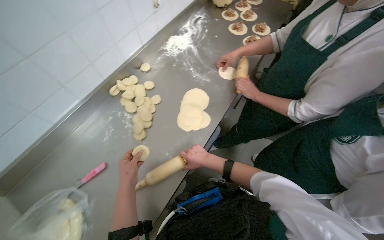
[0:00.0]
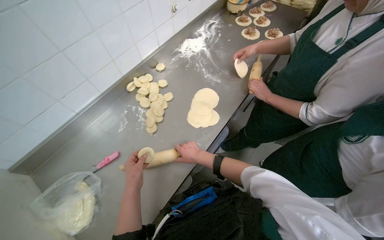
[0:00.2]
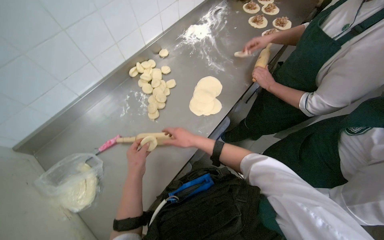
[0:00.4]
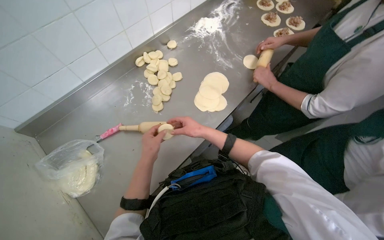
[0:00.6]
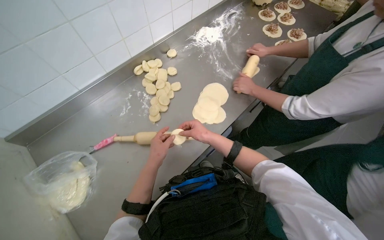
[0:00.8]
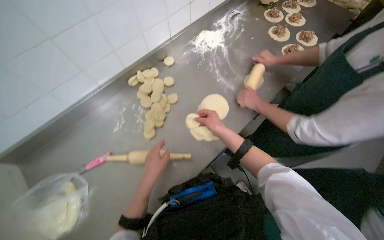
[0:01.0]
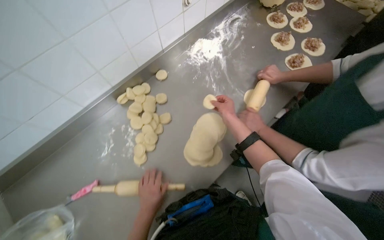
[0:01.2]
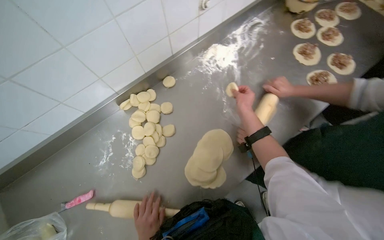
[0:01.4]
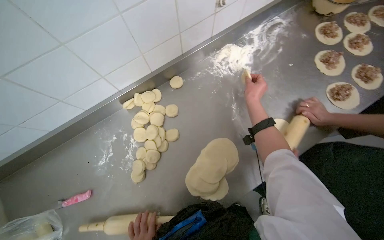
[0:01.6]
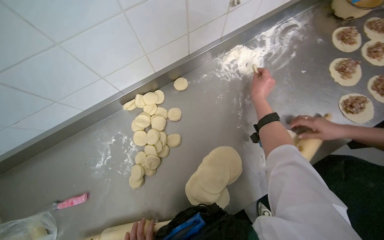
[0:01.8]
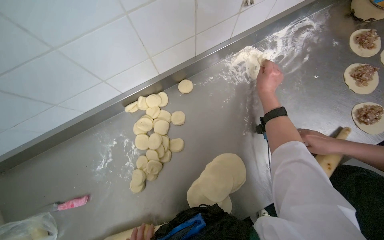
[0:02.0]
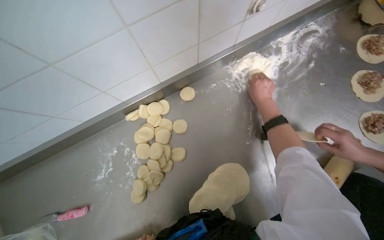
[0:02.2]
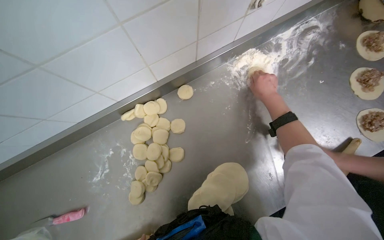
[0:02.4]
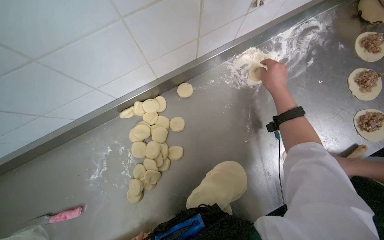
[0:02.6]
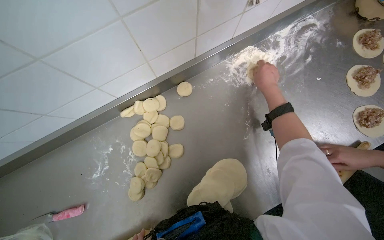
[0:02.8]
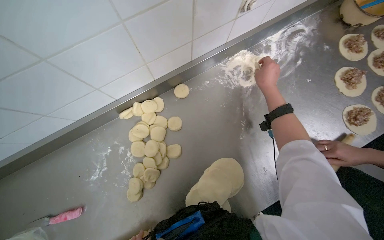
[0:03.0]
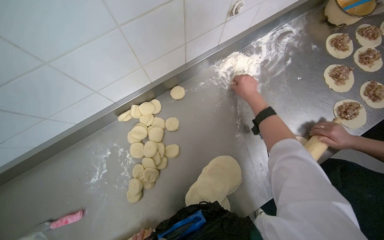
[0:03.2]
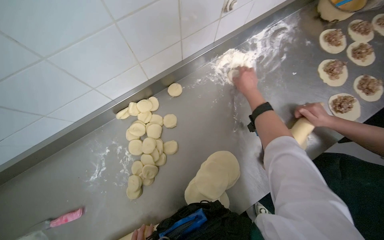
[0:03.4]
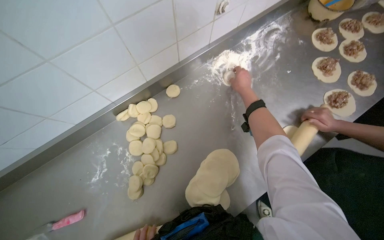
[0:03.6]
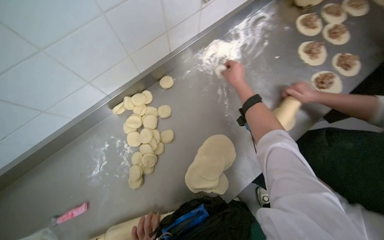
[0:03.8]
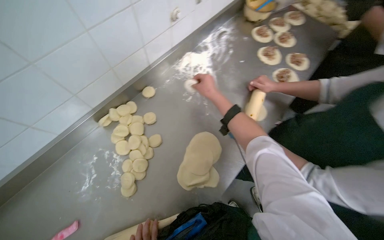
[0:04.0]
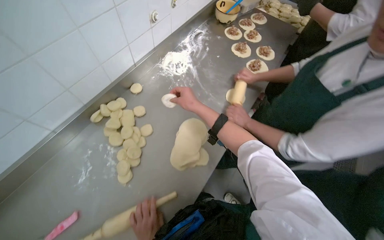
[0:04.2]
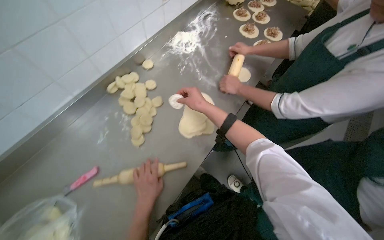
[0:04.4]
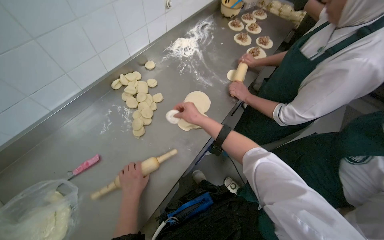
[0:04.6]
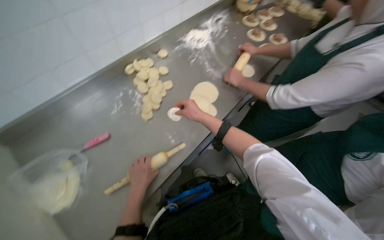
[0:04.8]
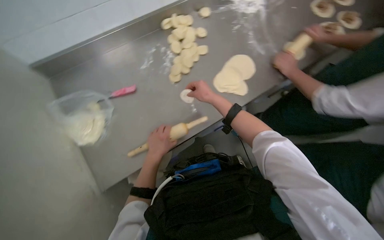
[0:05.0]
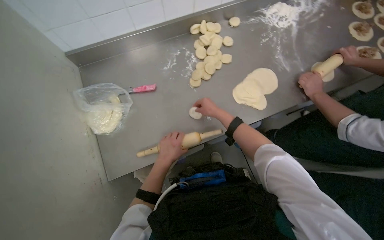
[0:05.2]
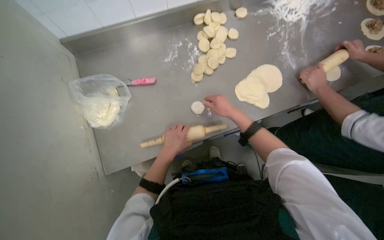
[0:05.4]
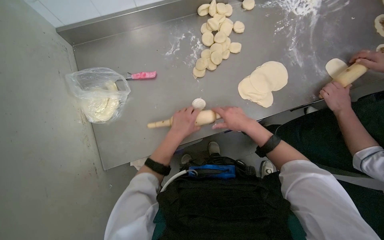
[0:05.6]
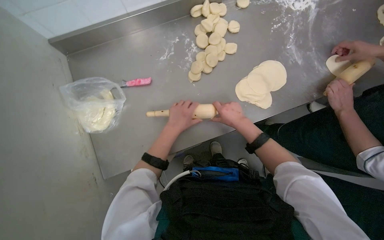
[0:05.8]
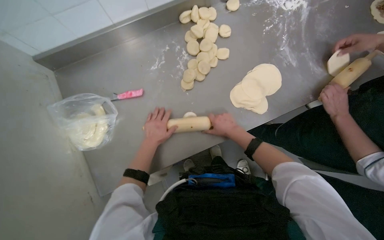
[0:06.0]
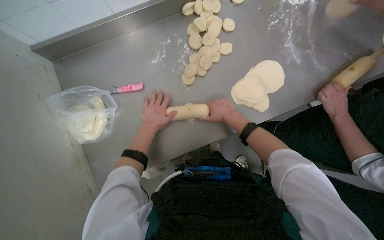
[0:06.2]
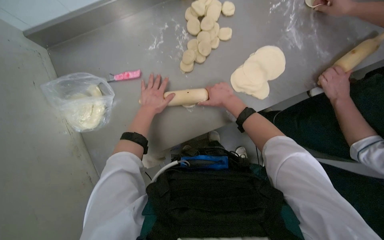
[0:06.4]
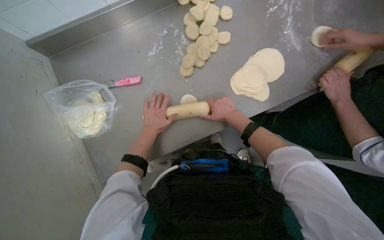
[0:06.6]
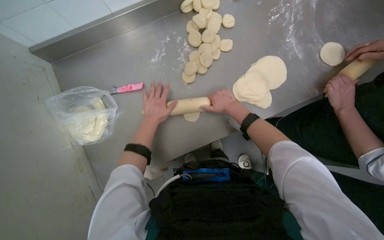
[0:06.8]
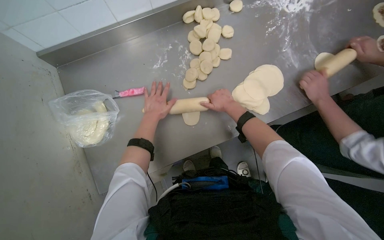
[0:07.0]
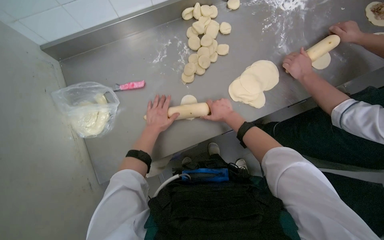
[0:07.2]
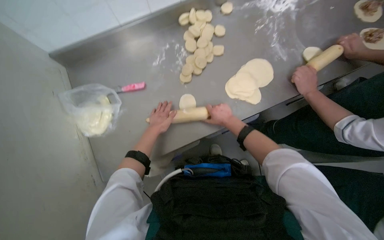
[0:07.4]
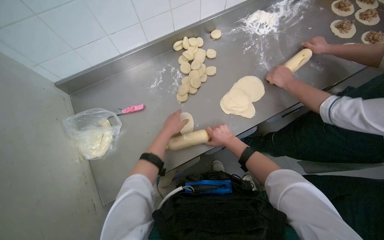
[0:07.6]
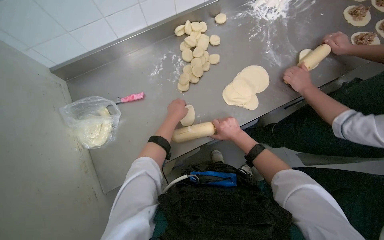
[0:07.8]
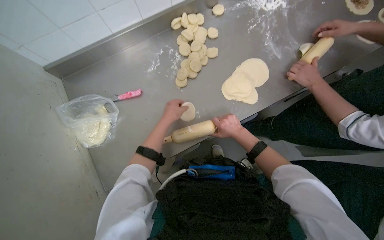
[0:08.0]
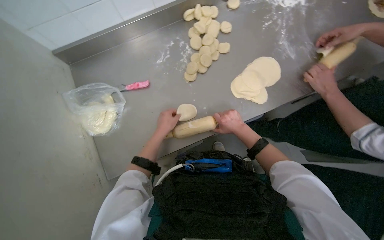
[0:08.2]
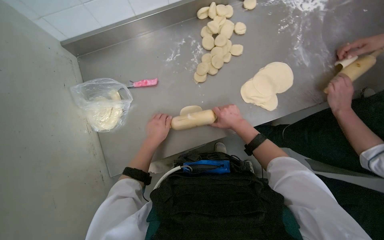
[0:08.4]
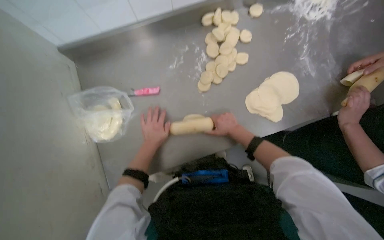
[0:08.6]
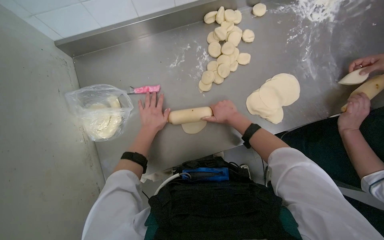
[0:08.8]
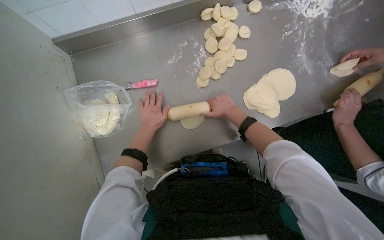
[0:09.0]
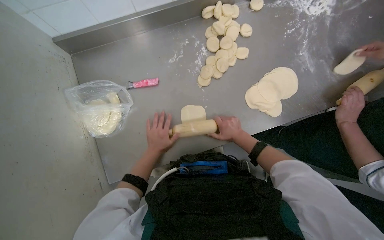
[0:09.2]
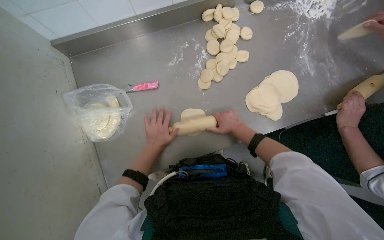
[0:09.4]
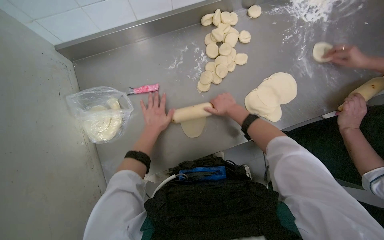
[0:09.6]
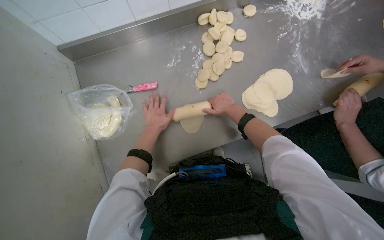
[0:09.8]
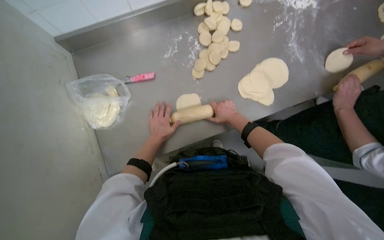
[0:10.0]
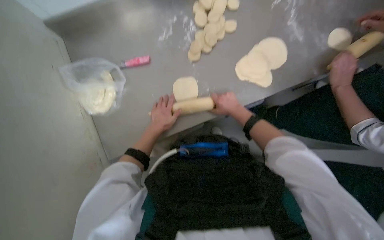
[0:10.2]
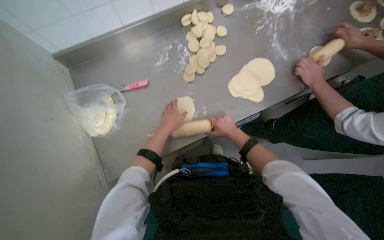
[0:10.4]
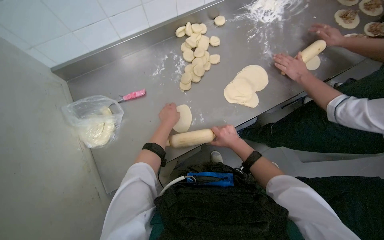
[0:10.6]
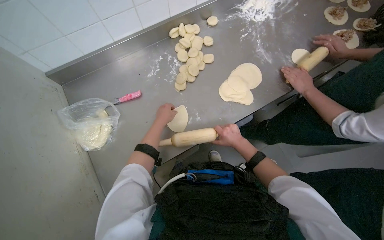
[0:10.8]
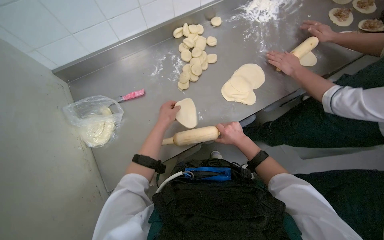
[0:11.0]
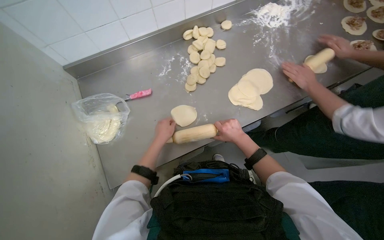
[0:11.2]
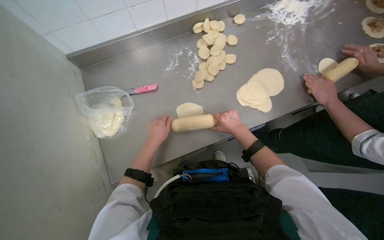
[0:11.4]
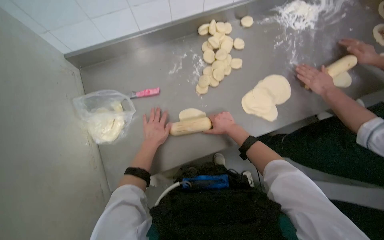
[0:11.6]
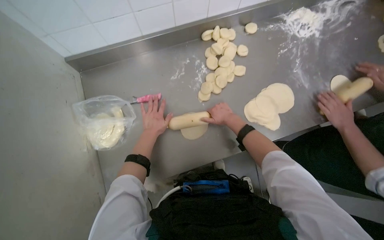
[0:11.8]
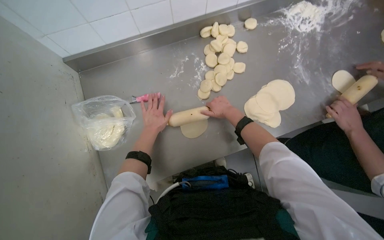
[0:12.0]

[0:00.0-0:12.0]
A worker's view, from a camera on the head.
Job: preparing food.
The whole recording: Rolling dough pieces with rolling pin. The worker rolls small pieces of dough into flat circles using a rolling pin on a metal counter.
0:00.0 to 0:01.6: The head travels approximately 40 cm.
0:01.6 to 0:03.0: The right hand shifts approximately 15 cm up the picture.
0:03.0 to 0:04.4: The camera is carried about 40 cm. The wearer looks some 15 degrees further upward.
0:04.4 to 0:06.0: The head turns to the left by some 30 degrees. The camera pitches downward, by some 10 degrees.
0:07.6 to 0:09.0: The left hand heads to the left, covering approximately 15 cm. Meanwhile the right hand moves up the picture, about 10 cm.
0:09.0 to 0:10.4: The left hand shifts approximately 10 cm to the right; the right hand swings up and down the picture, some 10 cm each way, with 2 reversals.
0:10.4 to 0:12.0: The right hand travels up the picture by about 20 cm. The left hand travels to the left by approximately 10 cm.

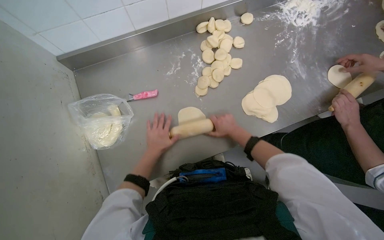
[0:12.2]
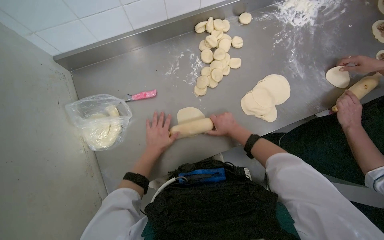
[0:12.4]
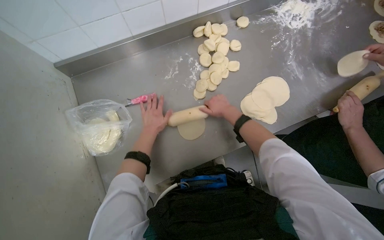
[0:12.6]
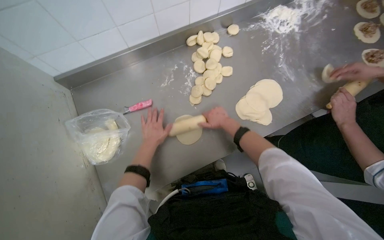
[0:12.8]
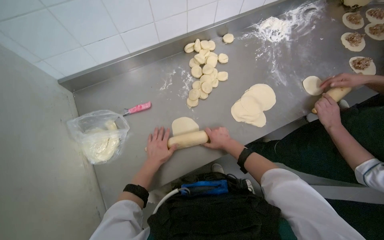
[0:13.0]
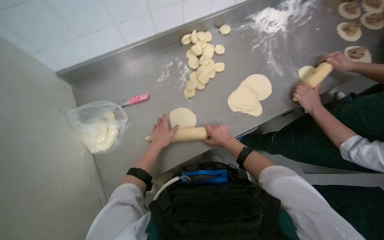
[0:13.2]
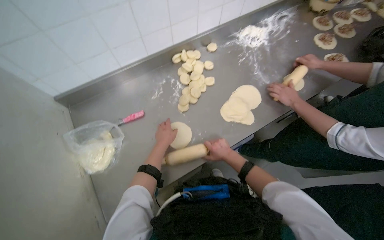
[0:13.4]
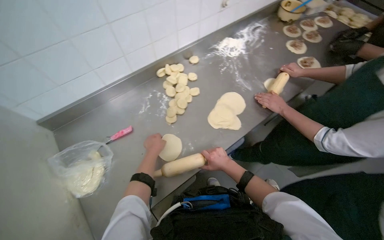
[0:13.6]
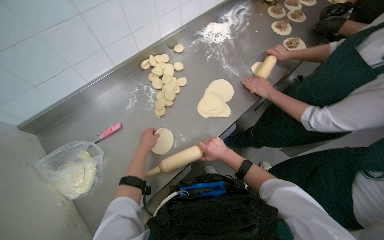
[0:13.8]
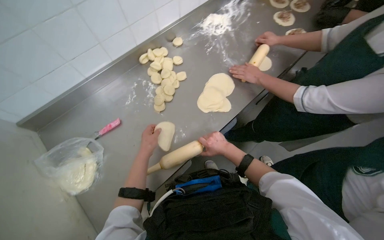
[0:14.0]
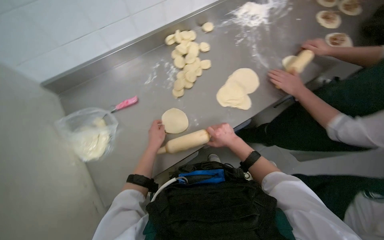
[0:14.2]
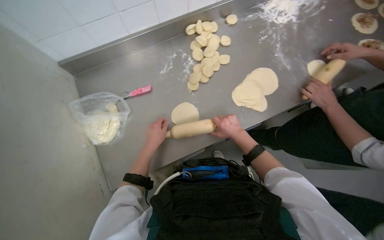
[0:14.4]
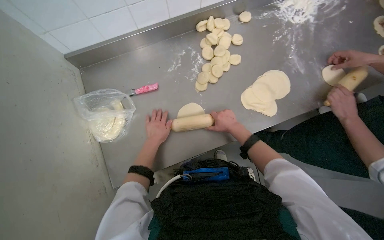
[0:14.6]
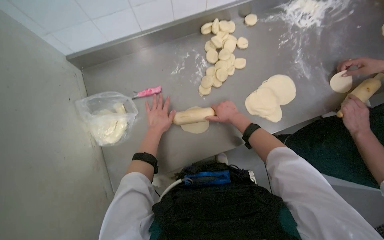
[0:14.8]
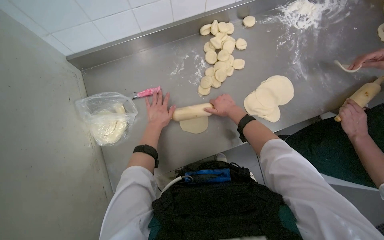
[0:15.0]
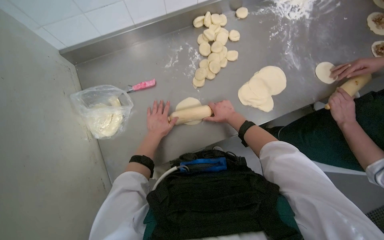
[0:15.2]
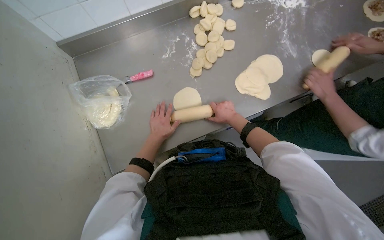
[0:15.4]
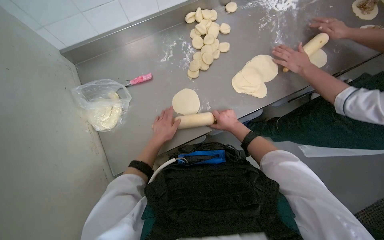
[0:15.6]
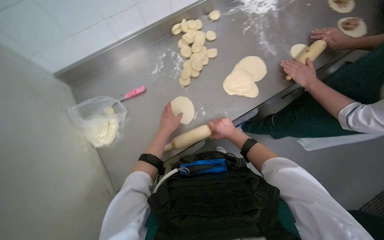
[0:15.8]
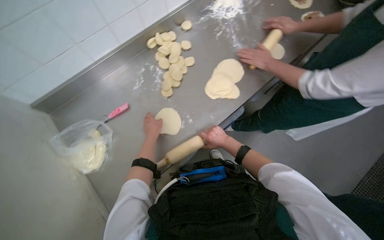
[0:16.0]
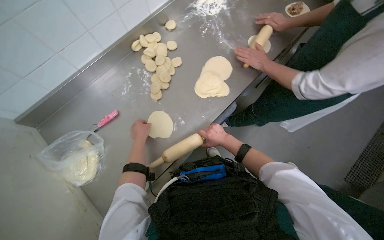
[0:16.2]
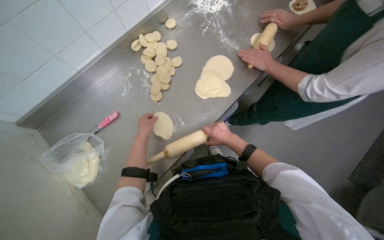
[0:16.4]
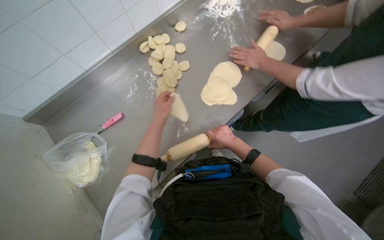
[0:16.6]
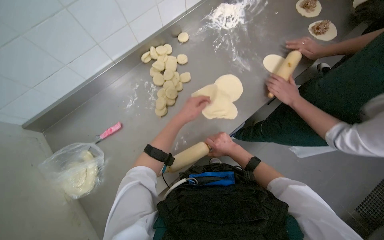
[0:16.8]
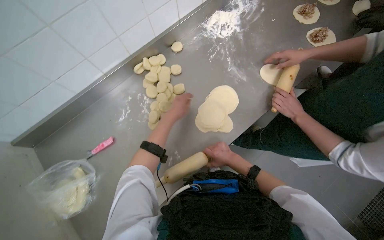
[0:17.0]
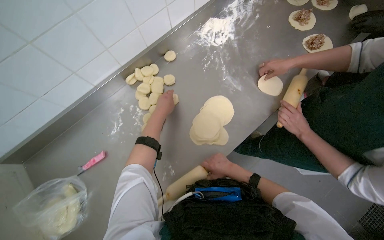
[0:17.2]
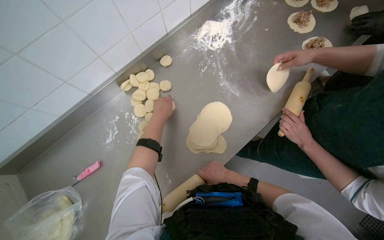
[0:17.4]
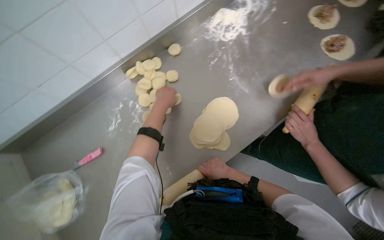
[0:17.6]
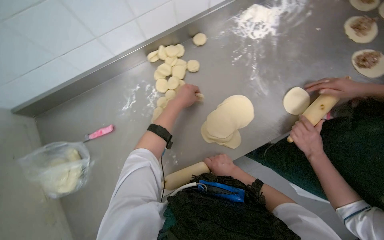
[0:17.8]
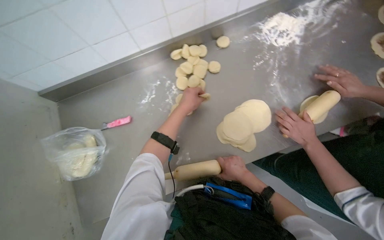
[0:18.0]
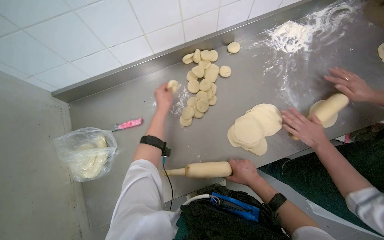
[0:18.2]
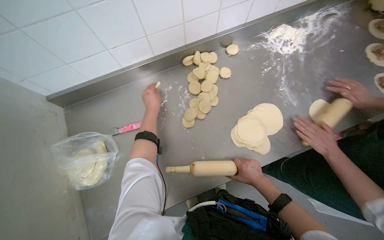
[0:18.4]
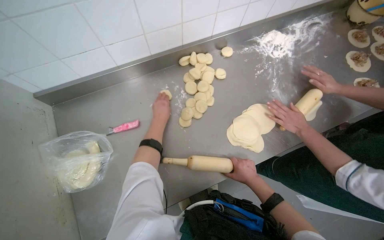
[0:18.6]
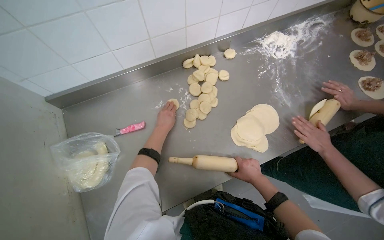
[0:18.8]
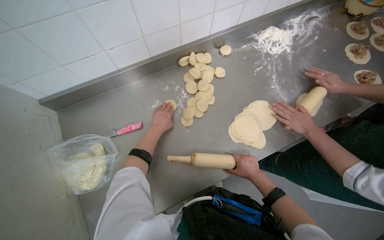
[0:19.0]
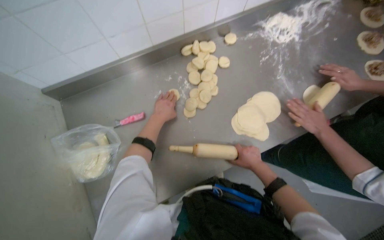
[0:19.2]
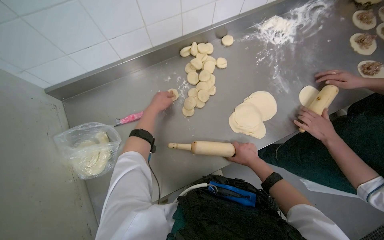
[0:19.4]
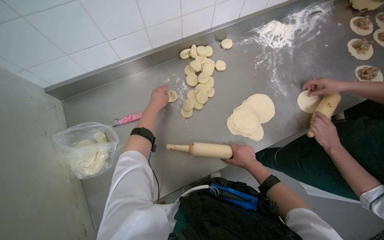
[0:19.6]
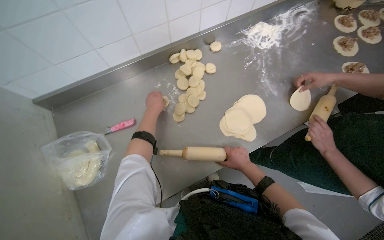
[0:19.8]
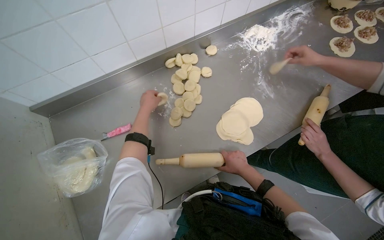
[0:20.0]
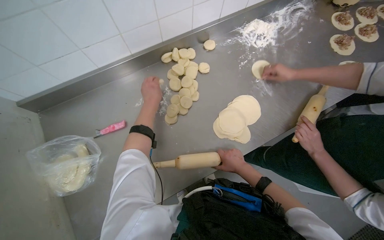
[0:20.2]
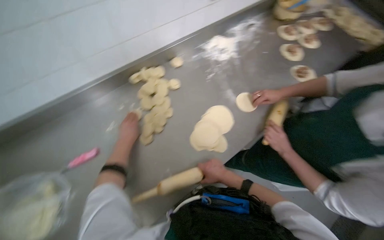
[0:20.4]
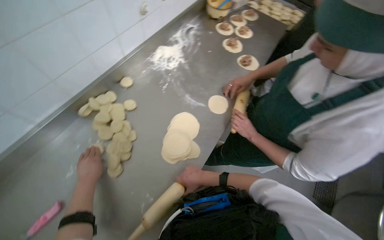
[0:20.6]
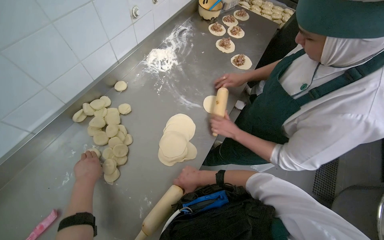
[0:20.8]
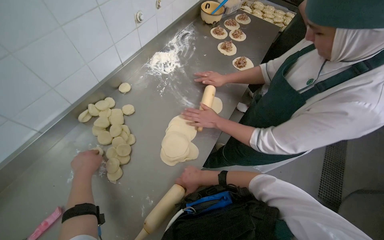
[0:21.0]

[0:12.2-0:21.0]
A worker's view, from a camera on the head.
Job: preparing food.
The whole recording: Rolling dough pieces with rolling pin. The worker rolls small pieces of dough into flat circles using a rolling pin on a metal counter.
0:12.2 to 0:13.6: The view tips upward by roughly 15 degrees. The right hand shifts about 10 cm down the picture. The left hand moves up and down the picture over about 10 cm, changing direction 2 times.
0:13.6 to 0:15.2: The view tips downward by roughly 15 degrees. The right hand is displaced up the picture by about 10 cm.
0:15.2 to 0:16.6: The left hand moves up the picture and nearer to the camera, some 20 cm, while the right hand goes approximately 10 cm down the picture.
0:18.0 to 0:19.6: The left hand shifts approximately 15 cm to the left.
0:19.6 to 0:21.0: The head rotates some 35 degrees to the right.
